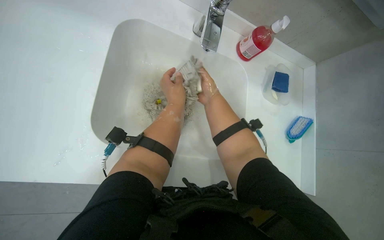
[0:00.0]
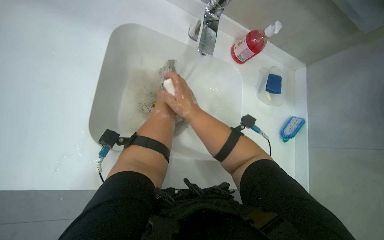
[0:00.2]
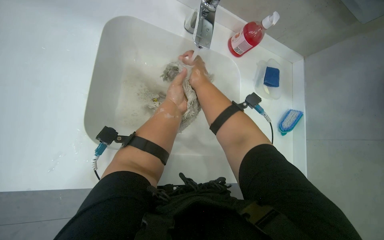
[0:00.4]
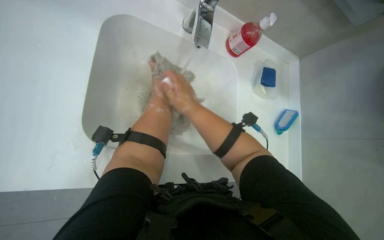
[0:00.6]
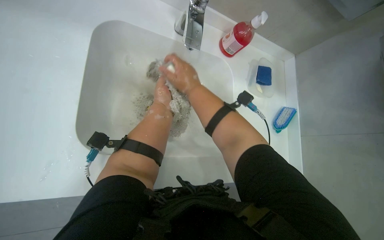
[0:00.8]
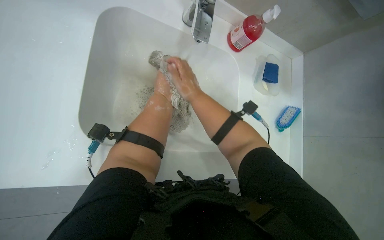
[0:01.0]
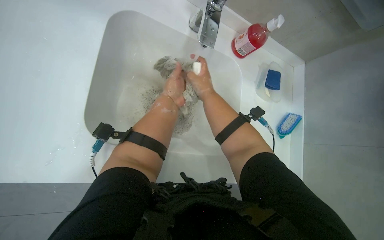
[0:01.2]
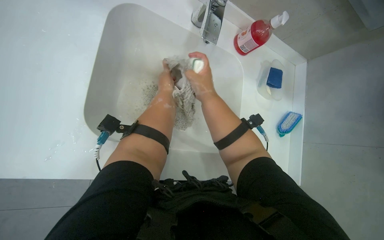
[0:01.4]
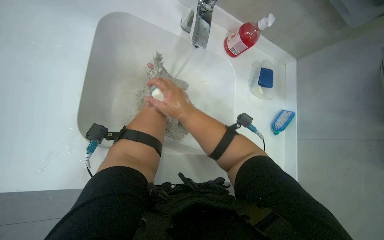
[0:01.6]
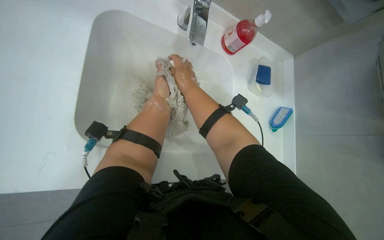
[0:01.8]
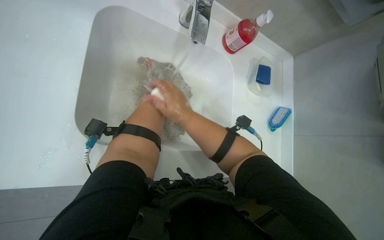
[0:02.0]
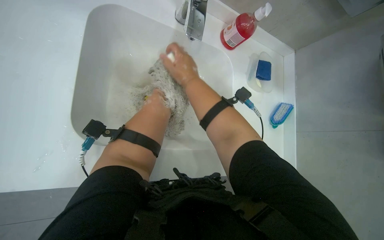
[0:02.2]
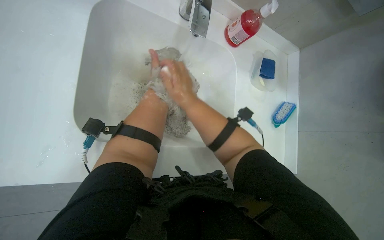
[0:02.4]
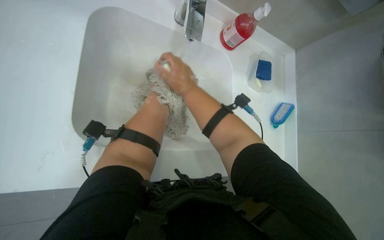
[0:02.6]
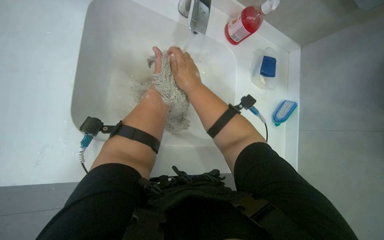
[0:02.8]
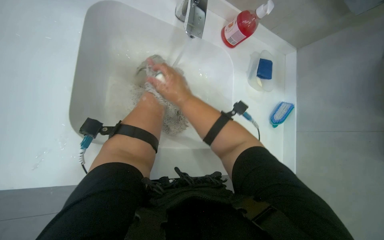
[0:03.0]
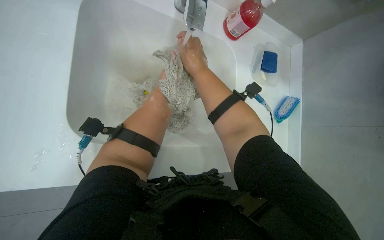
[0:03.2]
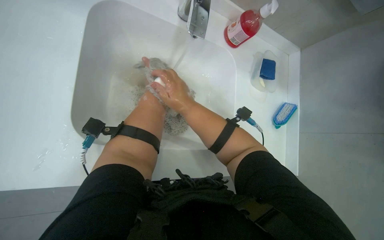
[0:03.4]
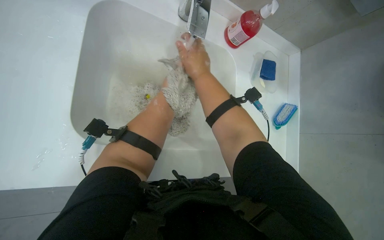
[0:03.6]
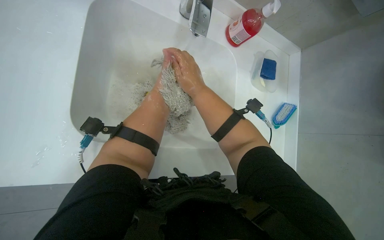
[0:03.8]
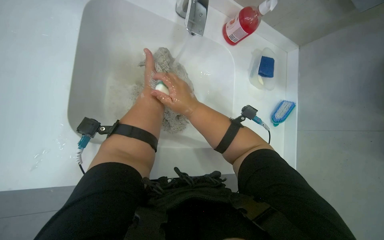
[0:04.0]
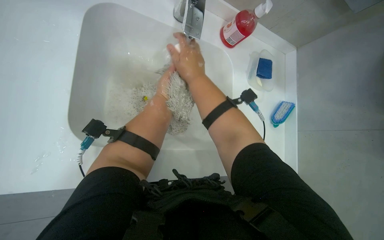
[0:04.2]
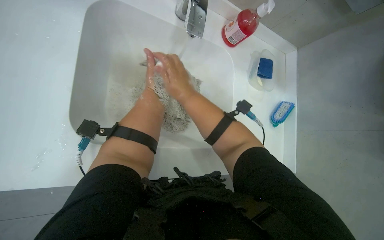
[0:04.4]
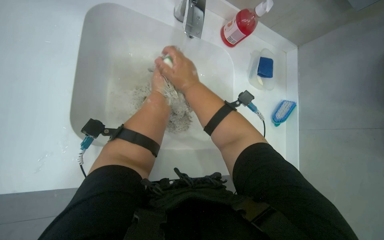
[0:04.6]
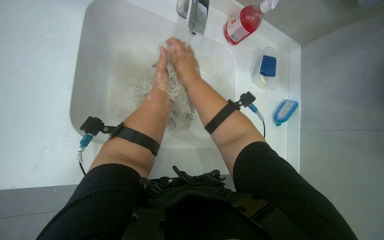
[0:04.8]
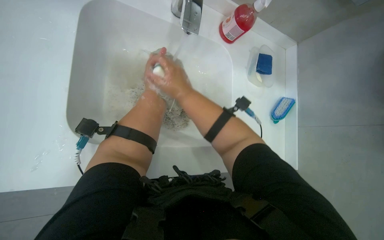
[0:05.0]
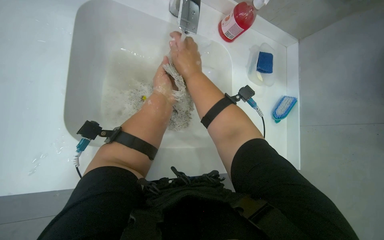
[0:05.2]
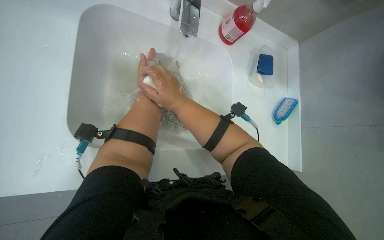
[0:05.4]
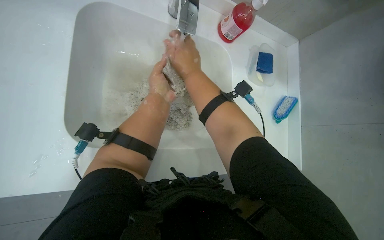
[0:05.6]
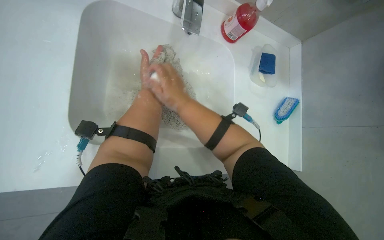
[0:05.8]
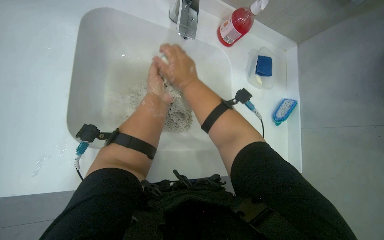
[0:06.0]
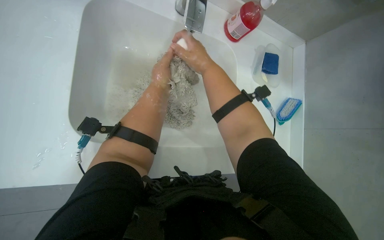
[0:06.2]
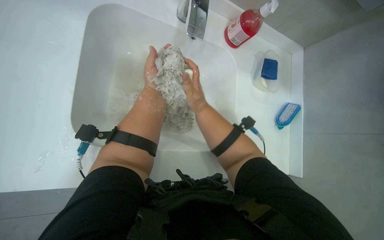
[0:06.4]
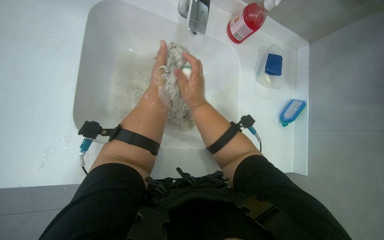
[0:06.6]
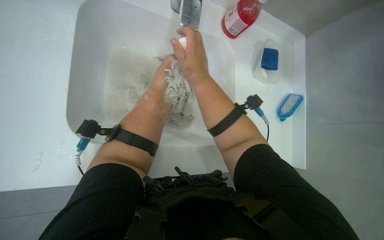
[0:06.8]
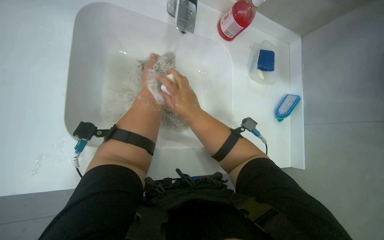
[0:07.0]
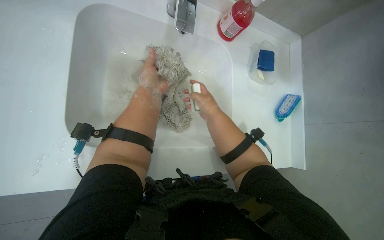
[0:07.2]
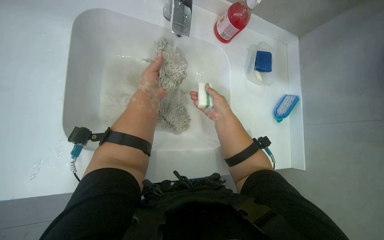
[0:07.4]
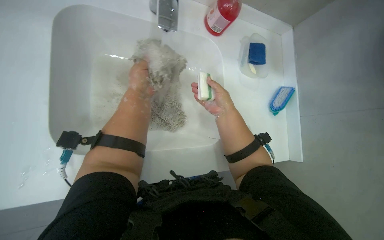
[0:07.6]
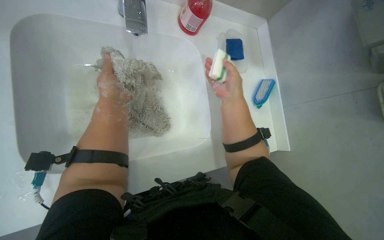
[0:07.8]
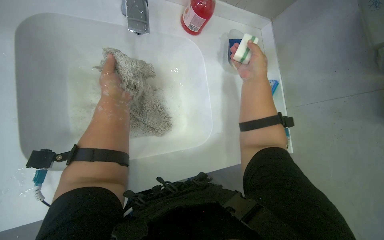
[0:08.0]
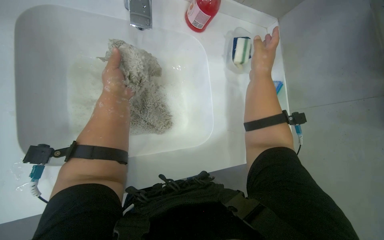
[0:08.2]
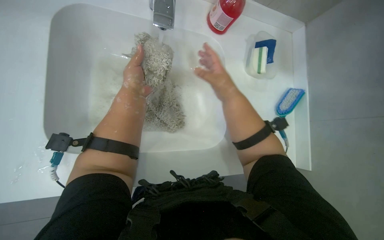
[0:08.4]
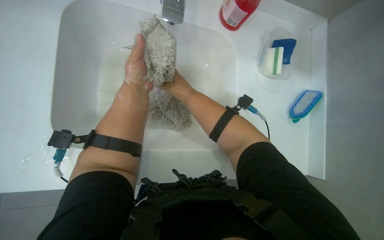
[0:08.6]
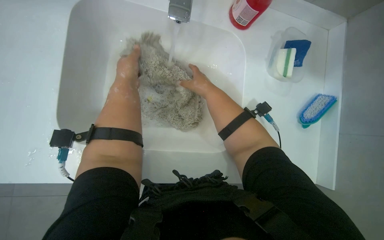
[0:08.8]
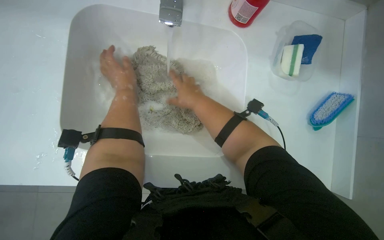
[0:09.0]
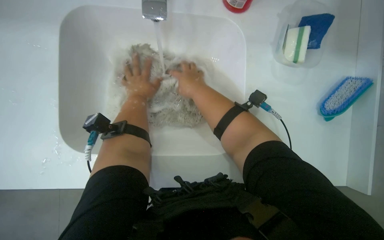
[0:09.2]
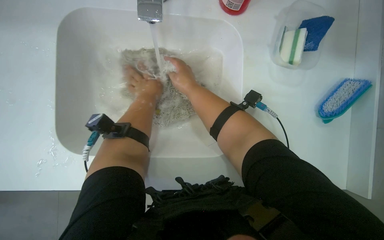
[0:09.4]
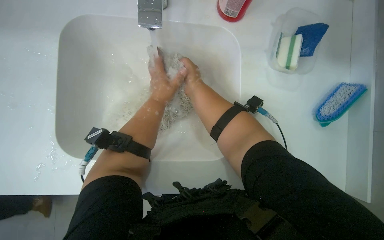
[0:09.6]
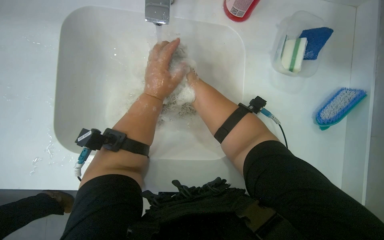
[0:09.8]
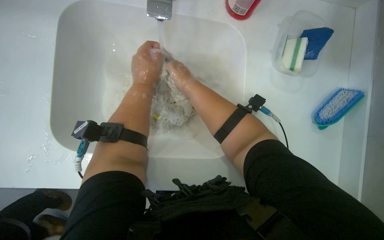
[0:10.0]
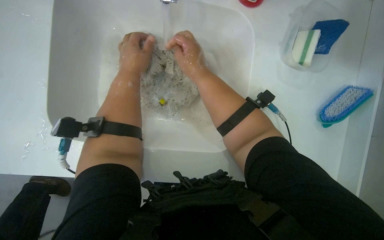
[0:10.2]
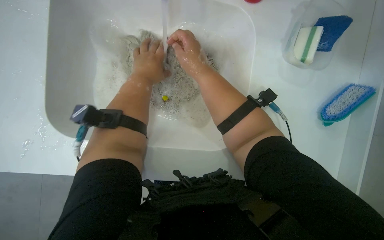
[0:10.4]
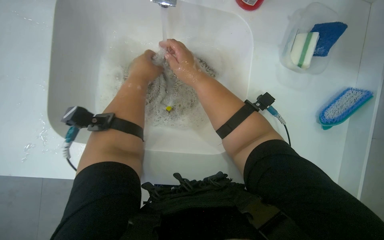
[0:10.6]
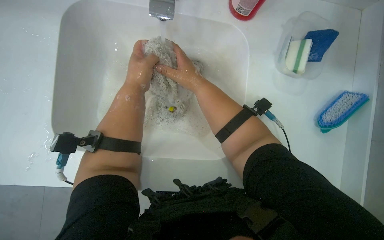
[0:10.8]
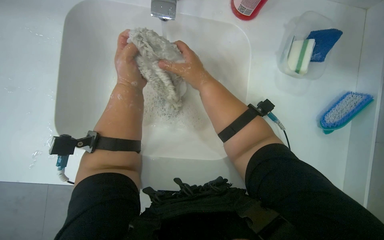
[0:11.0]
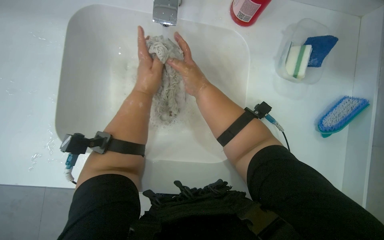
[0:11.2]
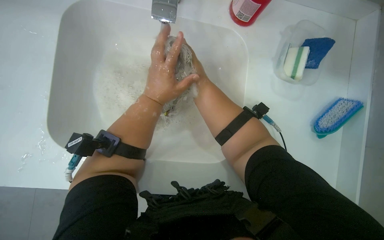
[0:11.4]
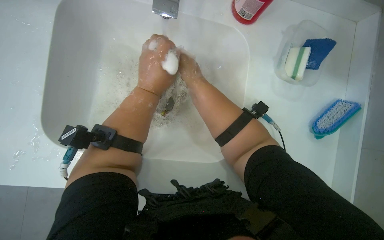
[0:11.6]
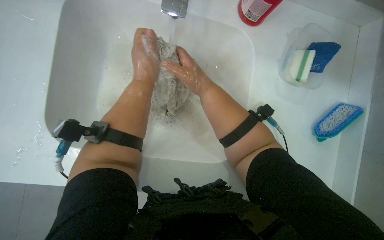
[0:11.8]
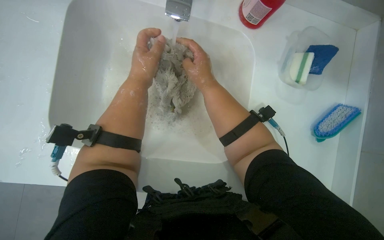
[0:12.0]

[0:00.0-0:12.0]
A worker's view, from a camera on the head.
Job: preparing cleaning supplies.
The whole recording: Washing mop head in sink. The worker washes and wrings out the mop head in the sink, then places it into a bucket.
0:00.0 to 0:01.6: The right hand shifts roughly 10 cm nearer to the camera.
0:06.0 to 0:07.6: The right hand moves to the right, down the picture and farther from the camera, approximately 20 cm.
0:07.6 to 0:09.0: The right hand is displaced to the left by roughly 10 cm.

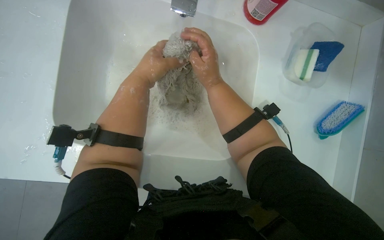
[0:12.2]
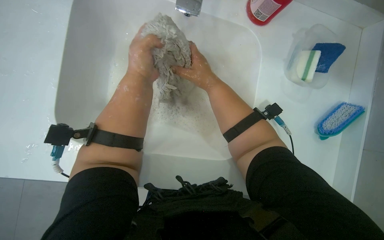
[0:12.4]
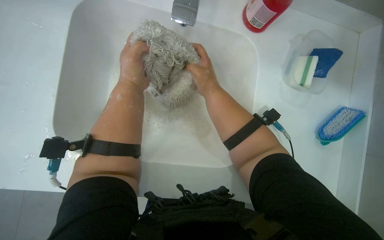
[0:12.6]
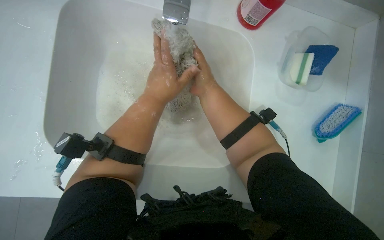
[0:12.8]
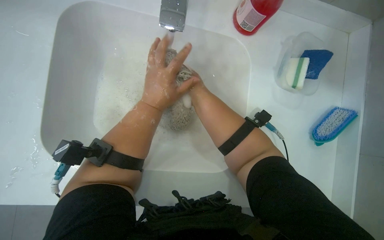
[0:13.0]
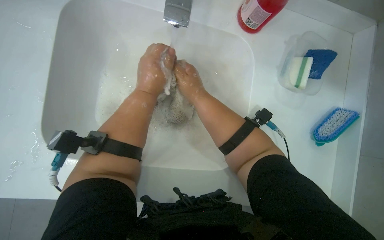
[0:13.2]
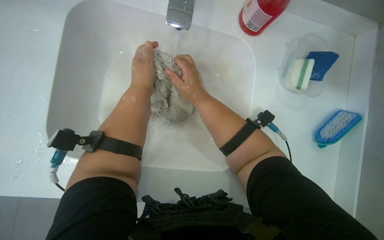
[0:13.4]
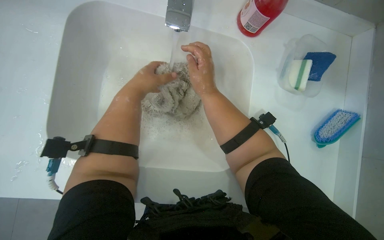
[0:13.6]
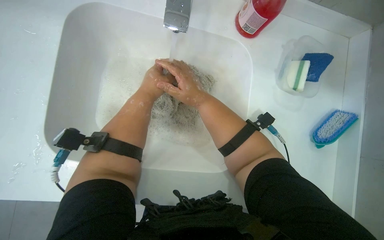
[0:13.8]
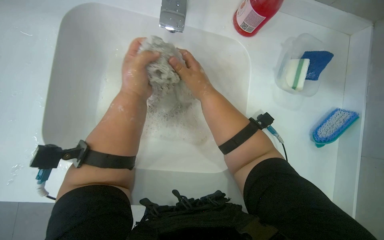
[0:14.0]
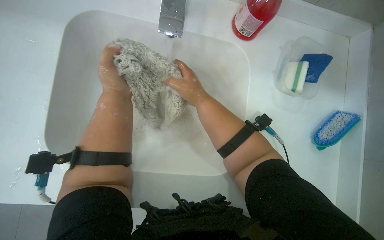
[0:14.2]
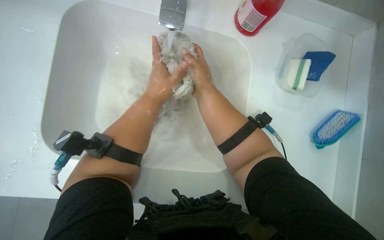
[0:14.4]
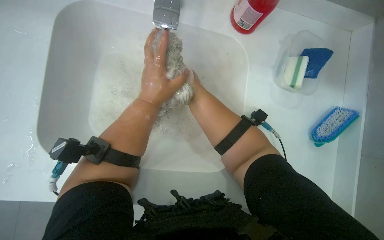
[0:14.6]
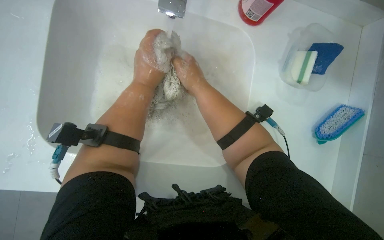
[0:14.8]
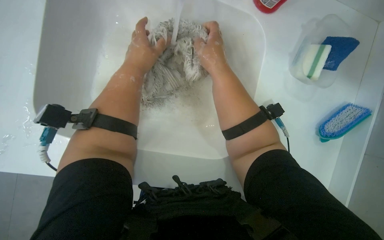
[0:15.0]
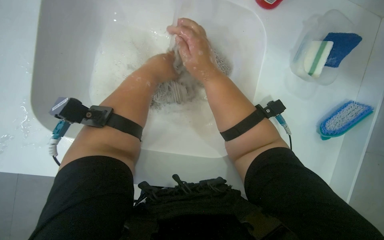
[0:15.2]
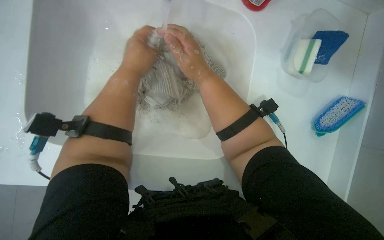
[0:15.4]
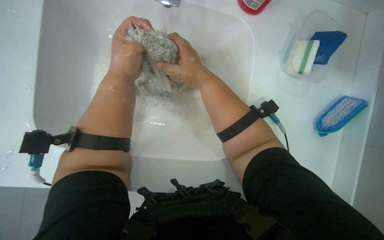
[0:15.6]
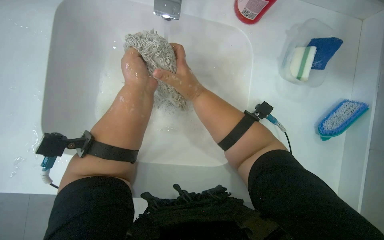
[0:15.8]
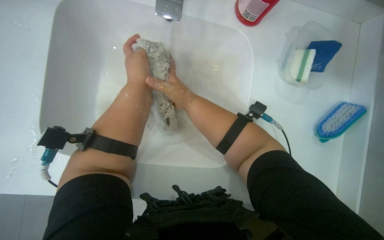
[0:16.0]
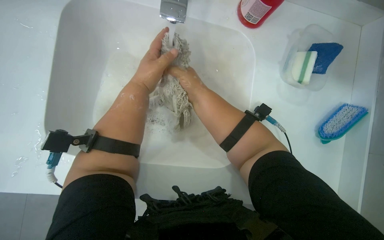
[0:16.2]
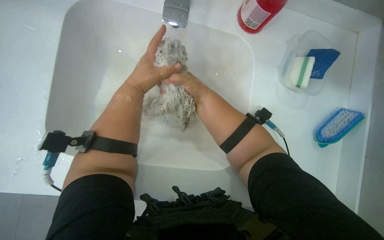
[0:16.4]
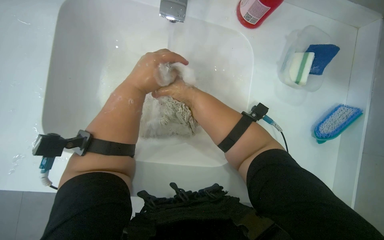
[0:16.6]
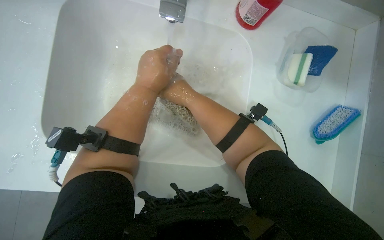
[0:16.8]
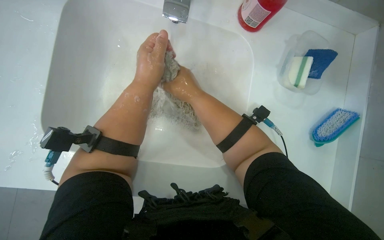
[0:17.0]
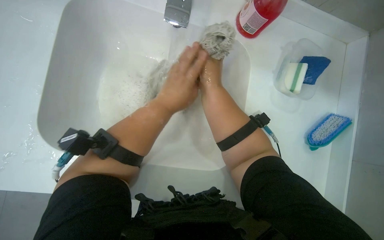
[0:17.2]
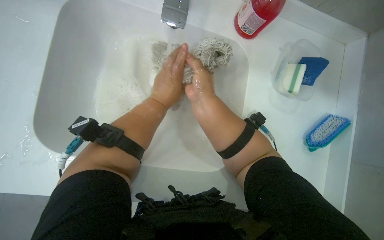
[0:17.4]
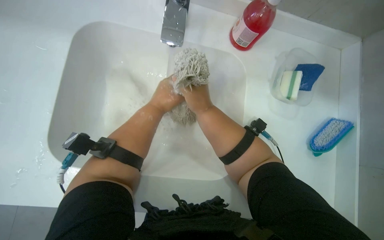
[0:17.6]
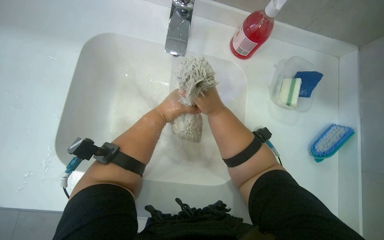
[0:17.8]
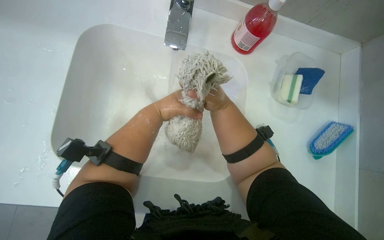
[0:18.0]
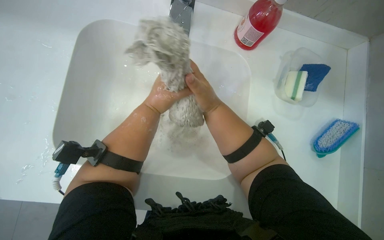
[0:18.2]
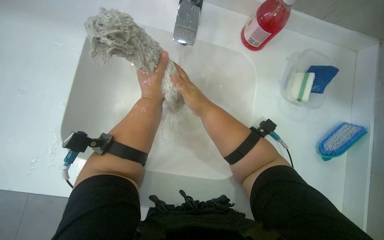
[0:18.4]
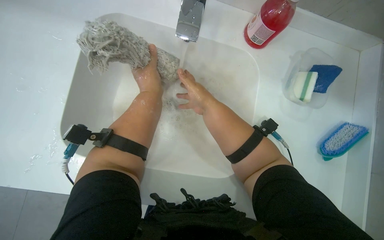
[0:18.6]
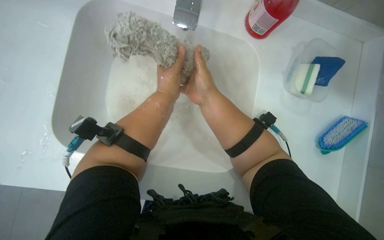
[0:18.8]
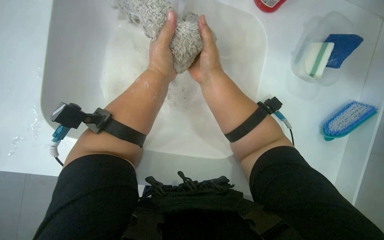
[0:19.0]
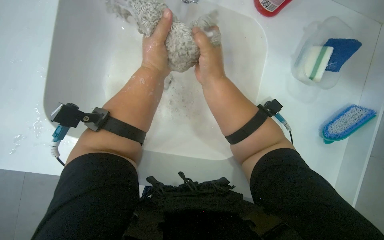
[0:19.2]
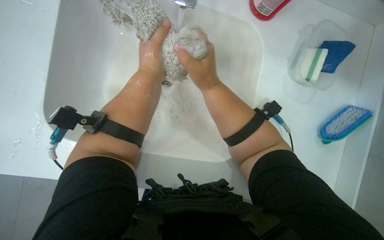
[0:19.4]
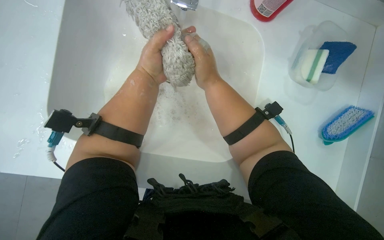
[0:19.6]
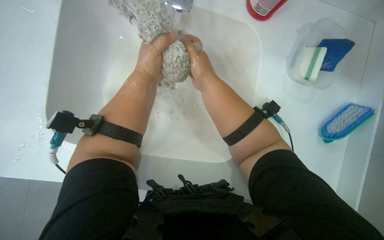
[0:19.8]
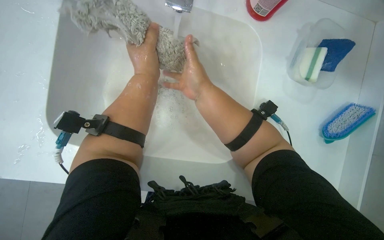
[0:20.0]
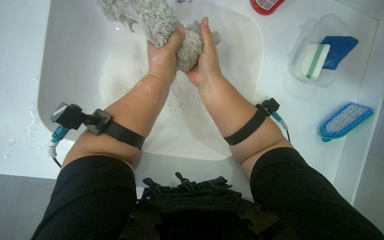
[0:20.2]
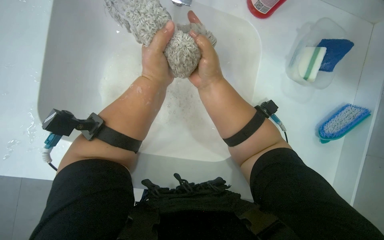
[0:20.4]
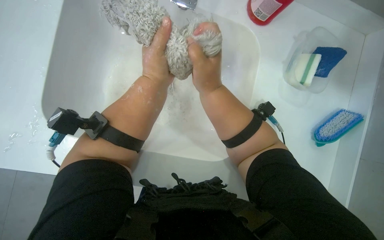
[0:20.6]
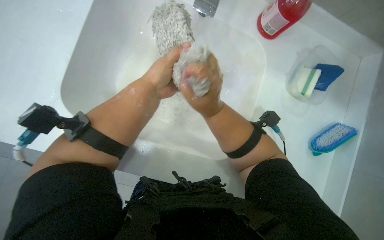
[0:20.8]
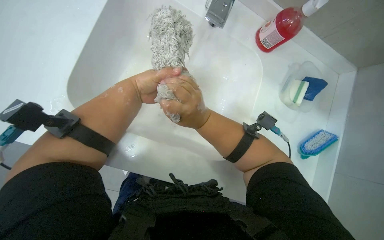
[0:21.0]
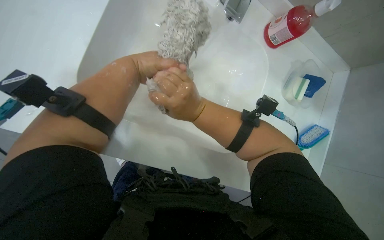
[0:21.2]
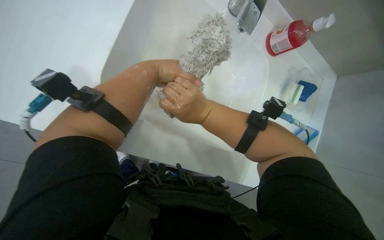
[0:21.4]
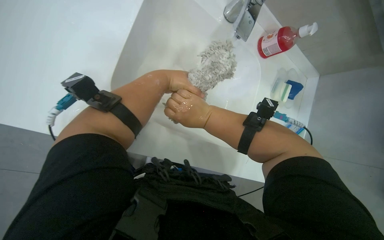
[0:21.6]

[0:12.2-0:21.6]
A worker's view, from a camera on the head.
Job: preparing cleaning supplies.
The whole recording: Washing mop head in sink. The worker washes and wrings out the mop head in the sink, then places it into a bucket.
0:17.0 to 0:18.4: The right hand goes farther from the camera and returns, about 5 cm each way.
0:18.4 to 0:20.0: The hands make small movements and keep their place.
